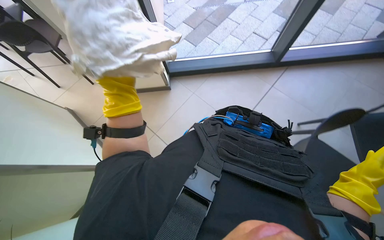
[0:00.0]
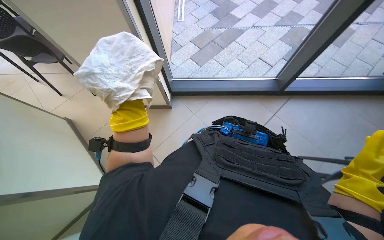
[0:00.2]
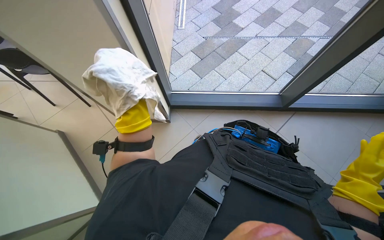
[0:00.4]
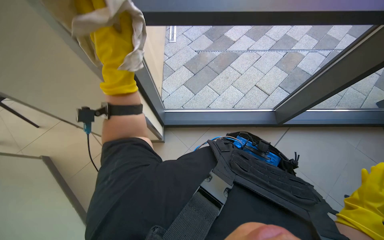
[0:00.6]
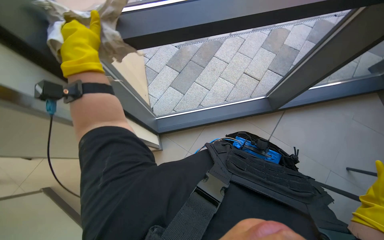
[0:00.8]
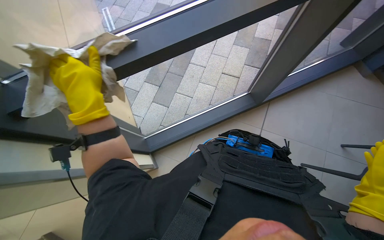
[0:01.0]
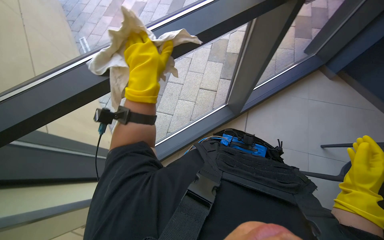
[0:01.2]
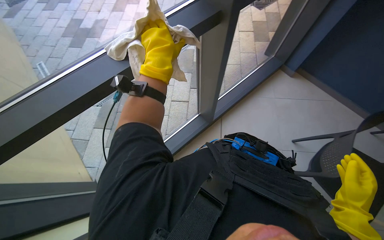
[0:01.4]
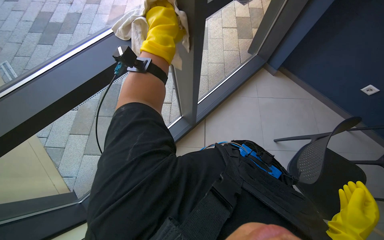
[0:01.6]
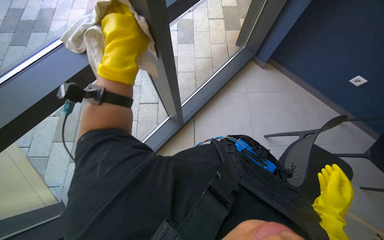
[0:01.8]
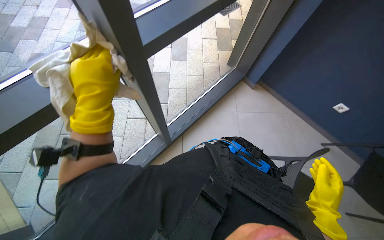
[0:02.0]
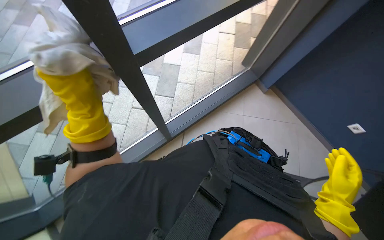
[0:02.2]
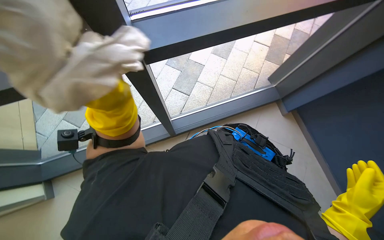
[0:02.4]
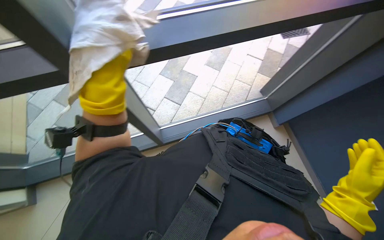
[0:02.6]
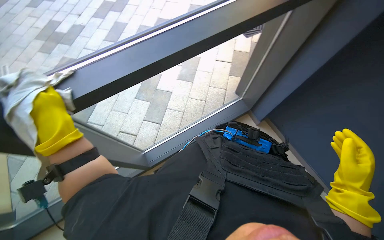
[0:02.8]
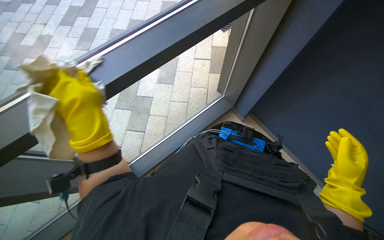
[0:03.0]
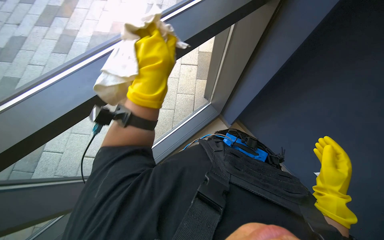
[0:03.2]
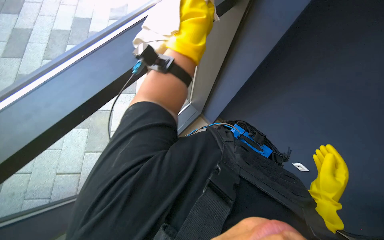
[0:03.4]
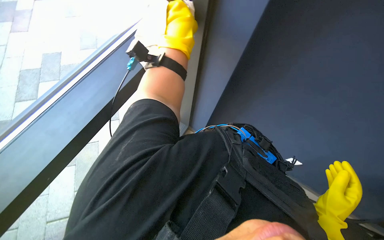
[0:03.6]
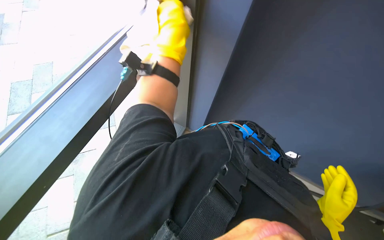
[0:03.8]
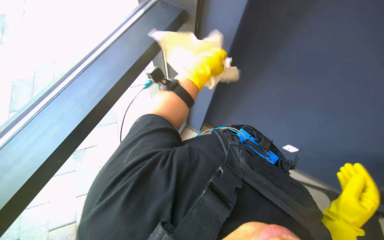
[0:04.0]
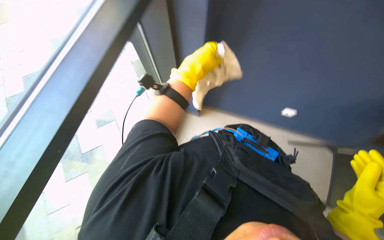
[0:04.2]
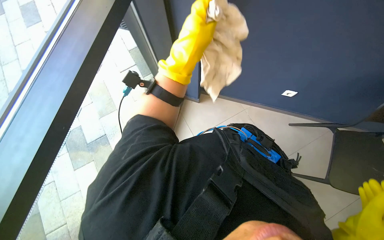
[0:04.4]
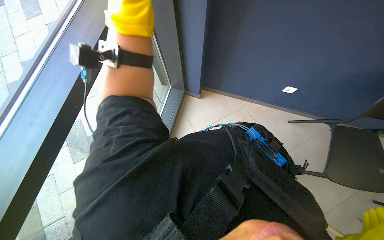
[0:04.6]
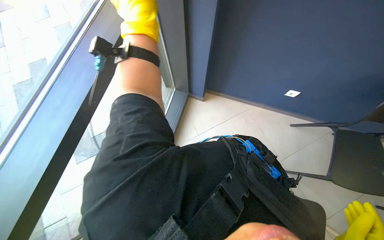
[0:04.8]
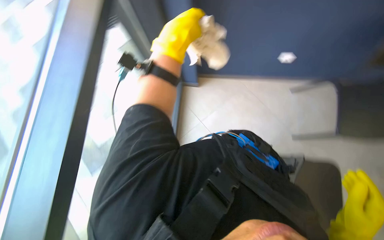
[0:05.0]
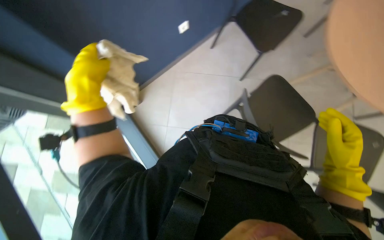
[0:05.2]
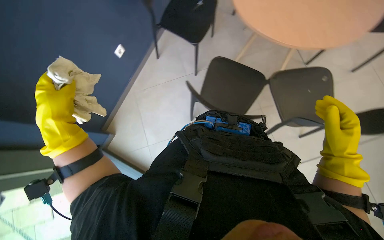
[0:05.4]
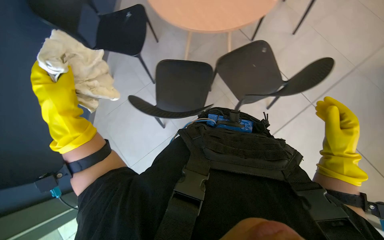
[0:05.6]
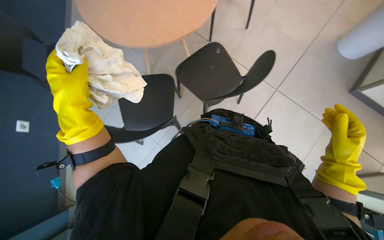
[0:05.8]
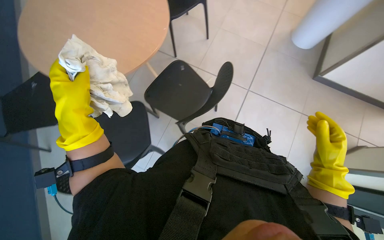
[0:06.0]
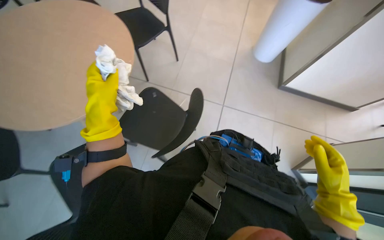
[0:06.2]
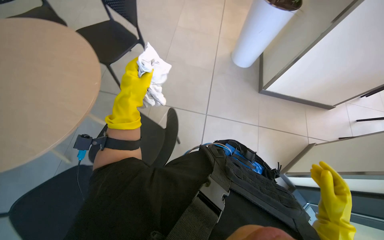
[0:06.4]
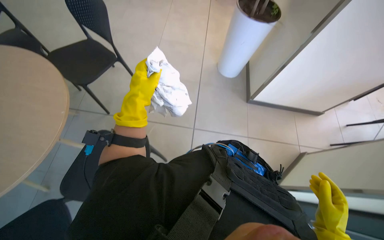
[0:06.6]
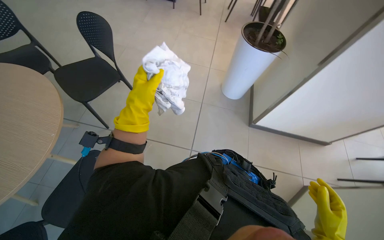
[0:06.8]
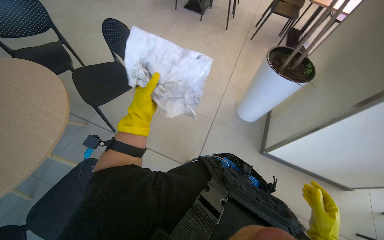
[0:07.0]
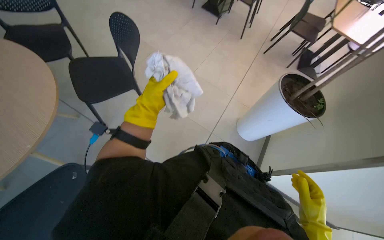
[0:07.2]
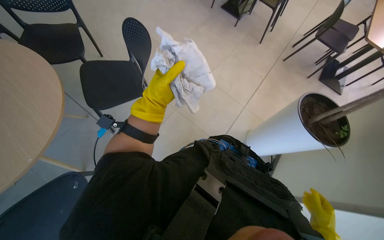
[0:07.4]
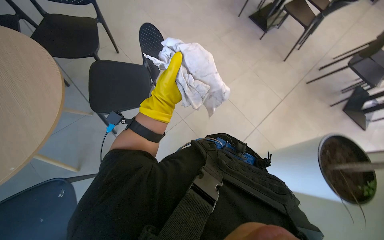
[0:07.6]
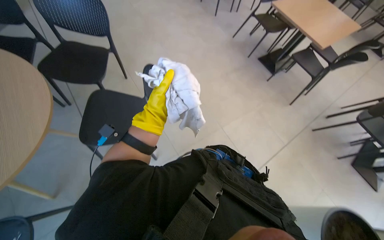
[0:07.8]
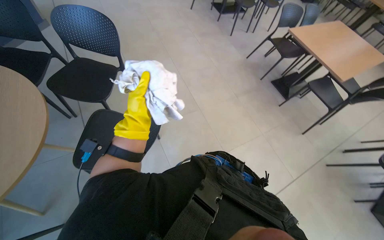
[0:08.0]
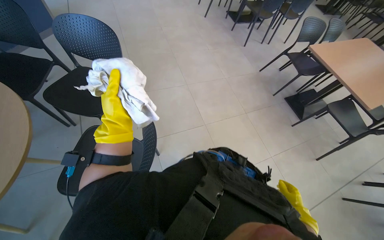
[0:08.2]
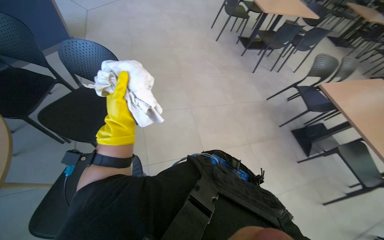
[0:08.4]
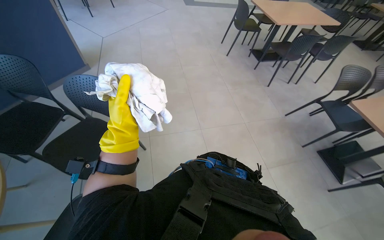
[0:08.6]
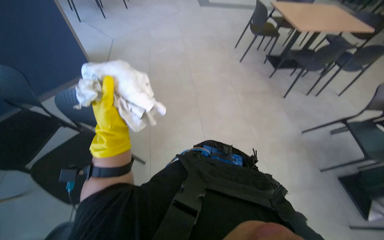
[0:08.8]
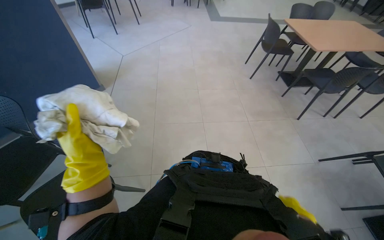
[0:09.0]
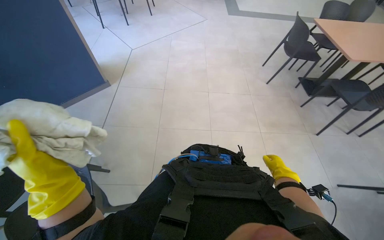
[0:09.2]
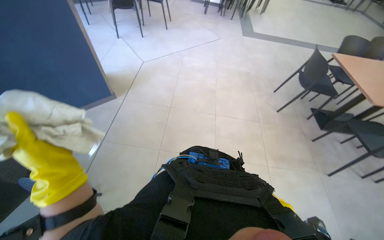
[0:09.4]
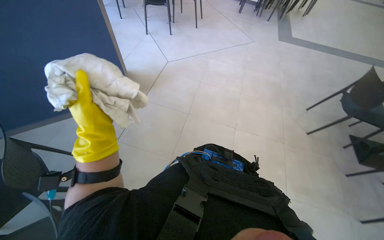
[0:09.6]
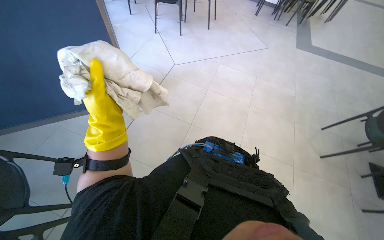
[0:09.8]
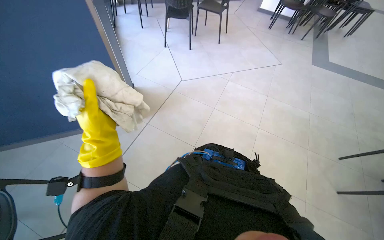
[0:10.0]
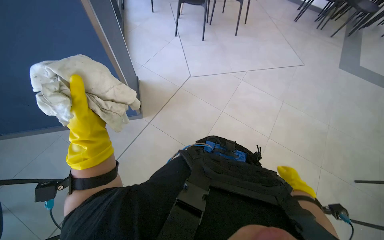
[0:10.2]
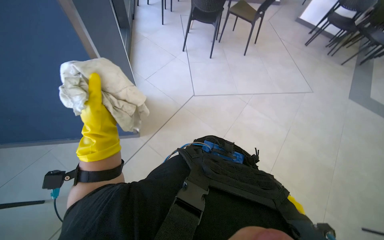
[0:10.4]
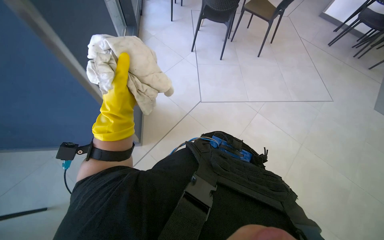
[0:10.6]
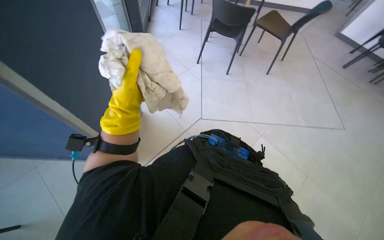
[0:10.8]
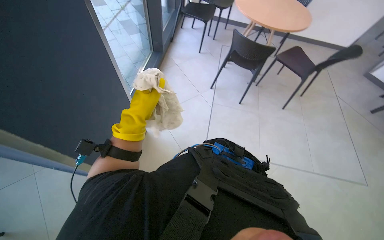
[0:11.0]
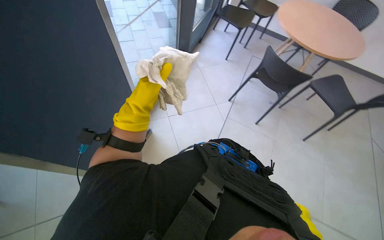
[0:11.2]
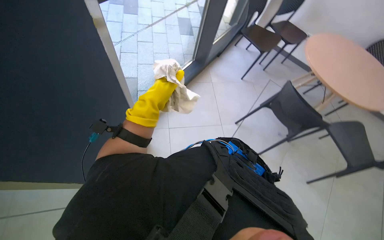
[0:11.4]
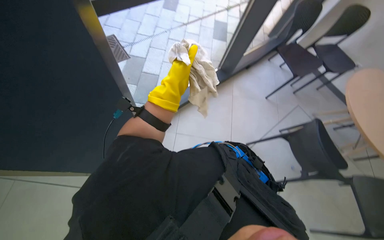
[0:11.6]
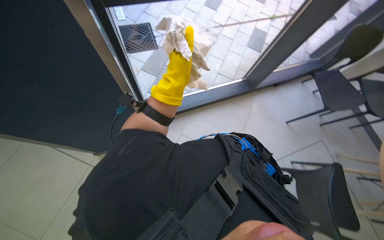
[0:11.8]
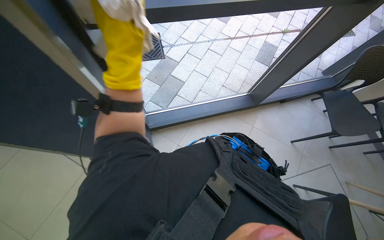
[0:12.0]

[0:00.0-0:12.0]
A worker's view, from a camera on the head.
Job: wiping surfaces.
The whole recording: Cleaning various surfaces. The worker prepares a cloth and cleans multiple surfaces including a picture, plant, wall, window, table, and chair.
0:00.0 to 0:01.6: The camera travels some 50 cm. The wearer's head swings some 30 degrees to the right. The wearer looks some 15 degrees further upward.
0:01.6 to 0:03.0: The right hand is displaced up the picture by roughly 15 cm.
0:03.0 to 0:04.4: The left hand is displaced to the right and up the picture by some 40 cm.
0:04.4 to 0:06.0: The left hand moves left and right over approximately 30 cm, changing direction 2 times.
0:06.0 to 0:07.6: The wearer moves about 60 cm. The wearer looks roughly 45 degrees further to the left. The camera pitches upward, by some 20 degrees.
0:07.6 to 0:09.0: The camera is carried about 1 m. The head rotates about 40 degrees to the left. The camera pitches upward, by some 30 degrees.
0:09.0 to 0:10.4: The camera travels some 70 cm. The head rotates about 40 degrees to the left.

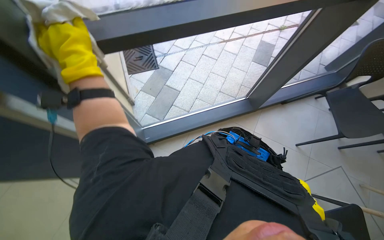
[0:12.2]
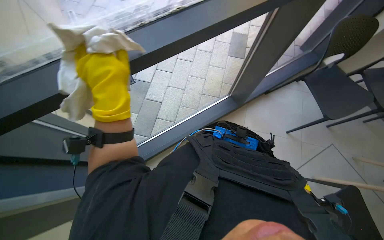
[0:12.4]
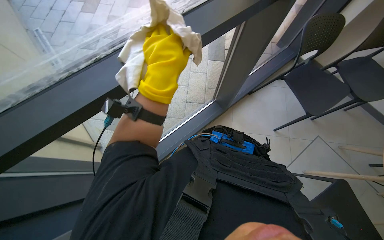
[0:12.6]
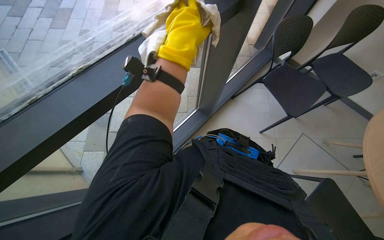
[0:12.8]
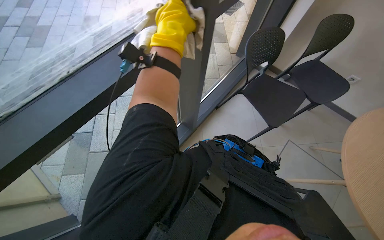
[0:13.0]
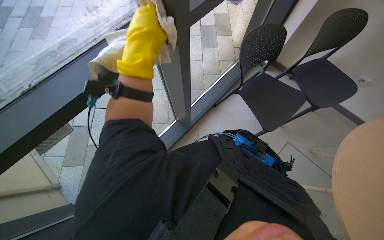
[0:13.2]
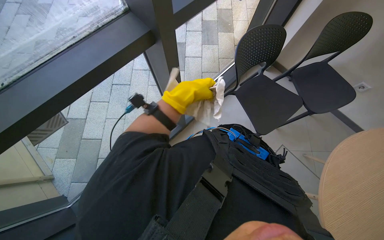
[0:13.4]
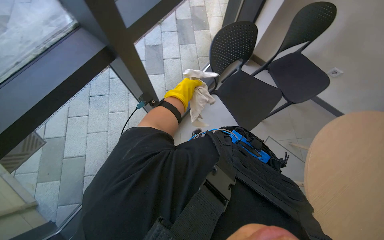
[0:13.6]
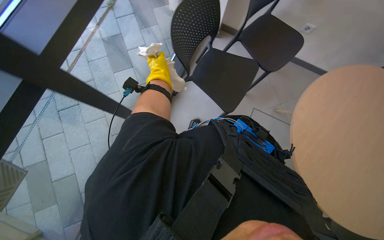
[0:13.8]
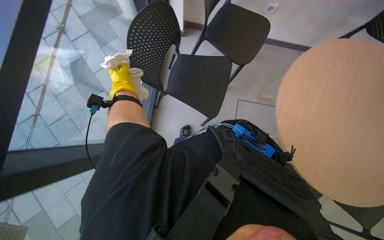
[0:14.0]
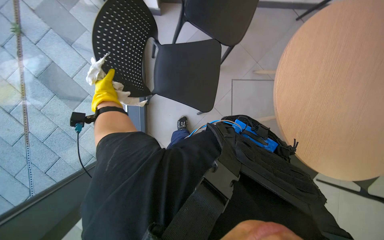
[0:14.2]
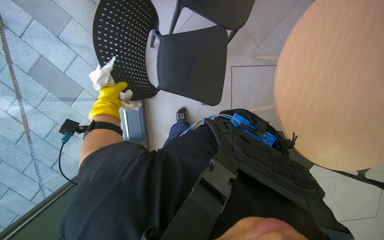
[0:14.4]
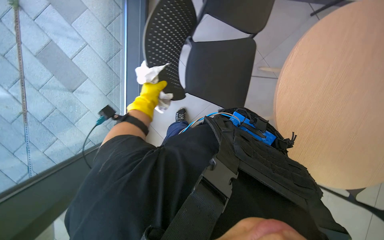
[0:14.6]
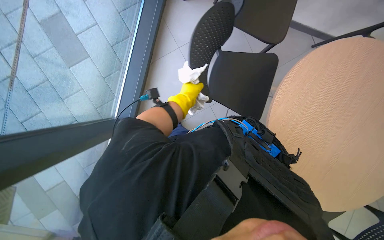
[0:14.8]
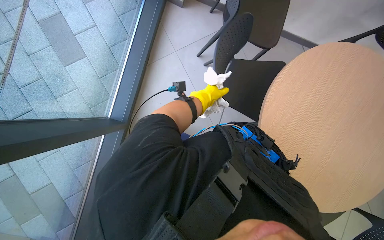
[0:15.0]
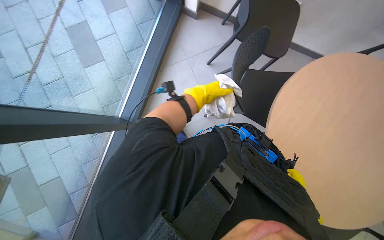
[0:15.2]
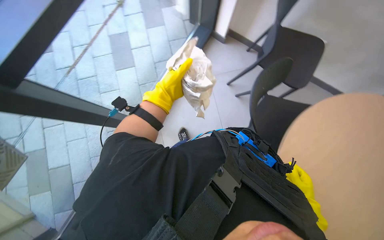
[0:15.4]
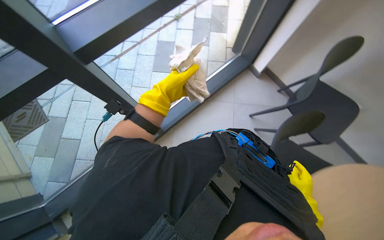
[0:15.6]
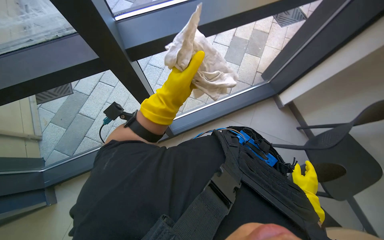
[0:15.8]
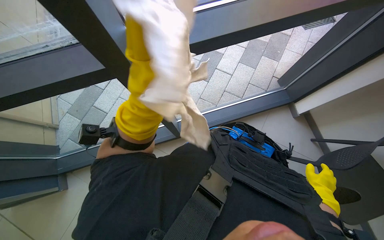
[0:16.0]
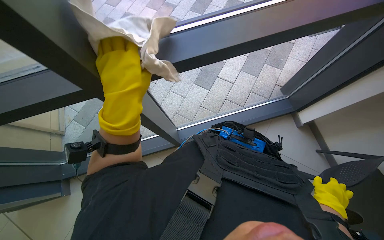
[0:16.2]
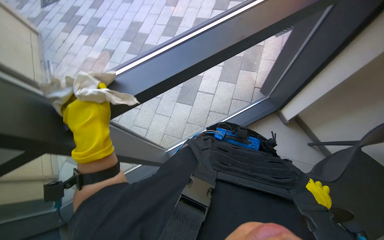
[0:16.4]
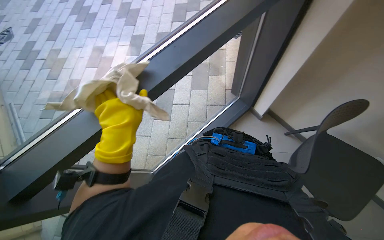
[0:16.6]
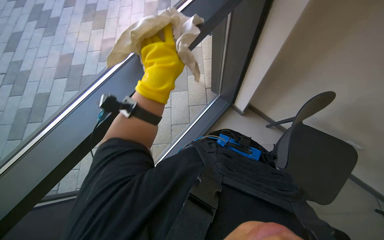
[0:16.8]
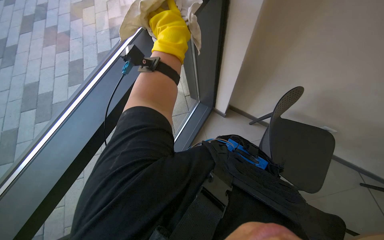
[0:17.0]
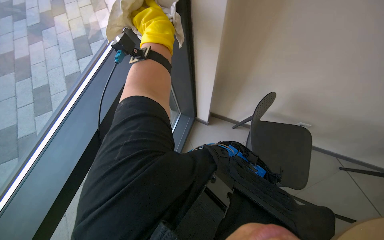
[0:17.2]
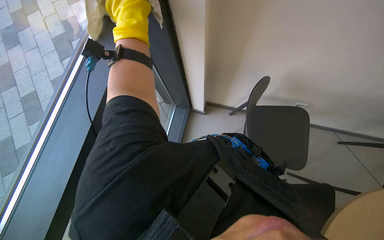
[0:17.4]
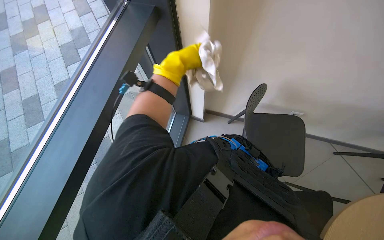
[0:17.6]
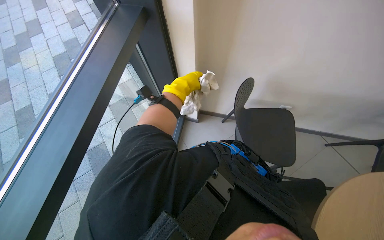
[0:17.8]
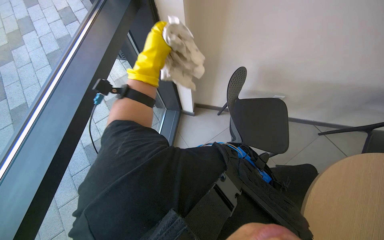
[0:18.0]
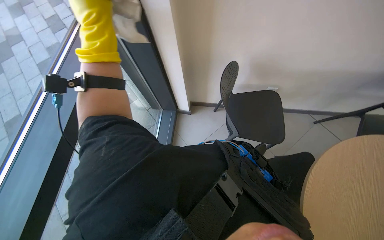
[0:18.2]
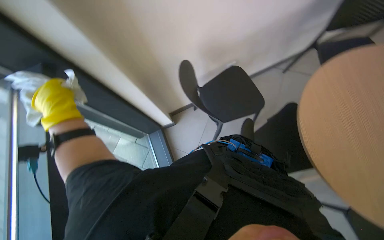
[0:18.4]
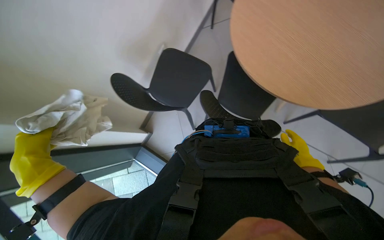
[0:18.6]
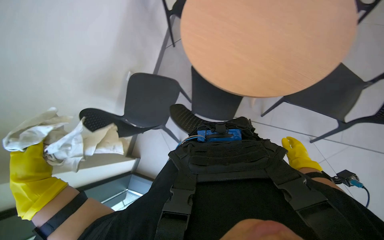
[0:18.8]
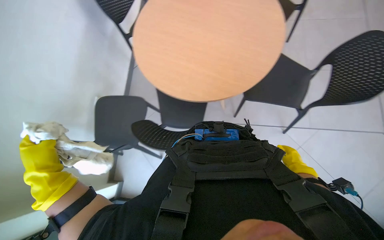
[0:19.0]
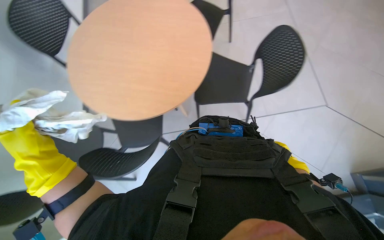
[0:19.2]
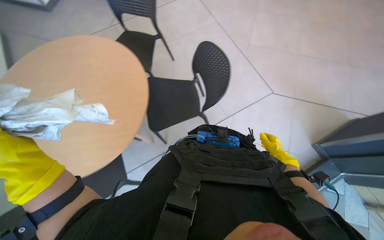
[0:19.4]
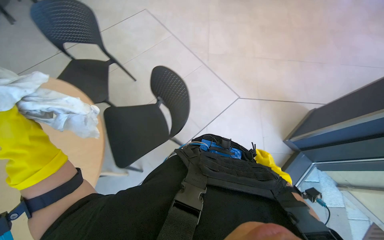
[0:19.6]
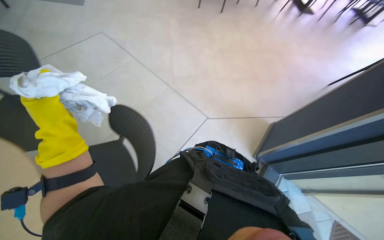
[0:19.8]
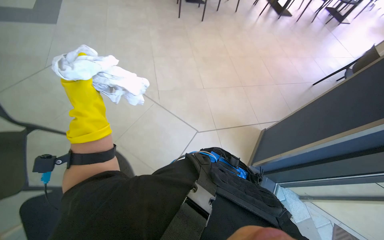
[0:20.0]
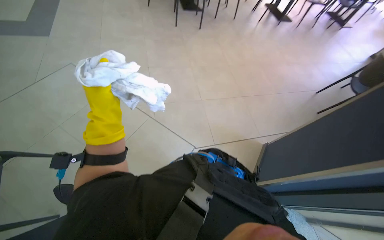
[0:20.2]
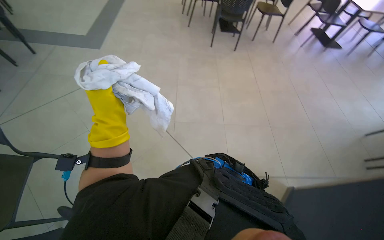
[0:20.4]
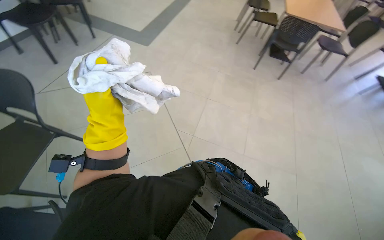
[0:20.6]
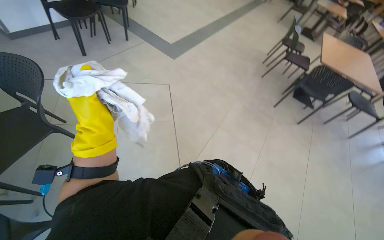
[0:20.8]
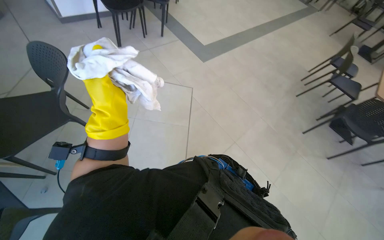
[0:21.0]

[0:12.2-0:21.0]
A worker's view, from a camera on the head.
Job: wiping surfaces.
The whole recording: Cleaning various surfaces. The worker prepares a cloth and cleans multiple surfaces including a picture, plant, wall, window, table, and chair.
0:12.2 to 0:13.6: The head turns to the right by some 40 degrees.
0:13.6 to 0:15.2: The wearer looks about 30 degrees further to the right.
0:15.2 to 0:16.6: The head rotates some 30 degrees to the left. The view tilts approximately 25 degrees upward.
0:16.6 to 0:18.0: The head rotates approximately 40 degrees to the right.
0:18.0 to 0:19.6: The wearer's head swings about 140 degrees to the right. The view tips upward by about 15 degrees.
0:19.6 to 0:21.0: The head travels some 80 cm. The wearer looks about 50 degrees further to the left. The view tilts roughly 25 degrees upward.
